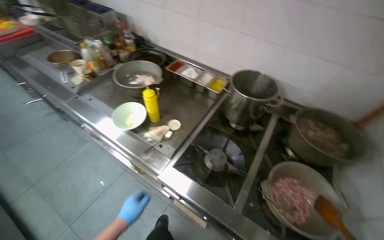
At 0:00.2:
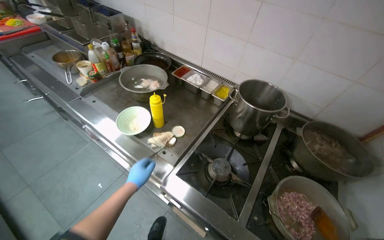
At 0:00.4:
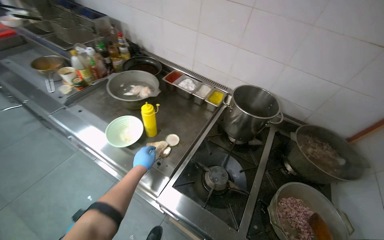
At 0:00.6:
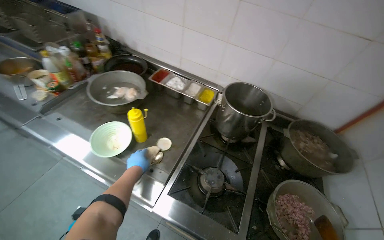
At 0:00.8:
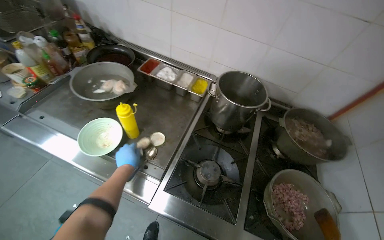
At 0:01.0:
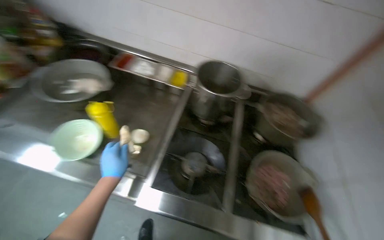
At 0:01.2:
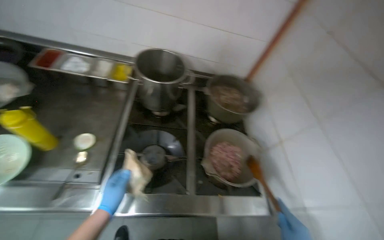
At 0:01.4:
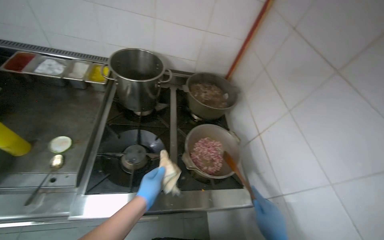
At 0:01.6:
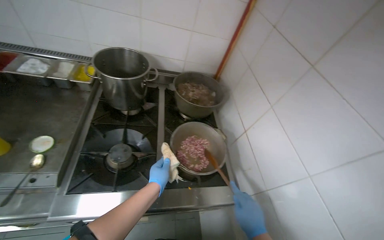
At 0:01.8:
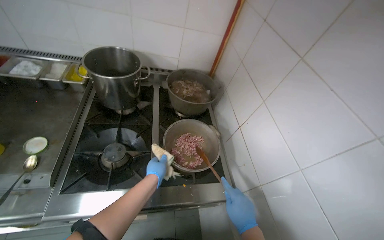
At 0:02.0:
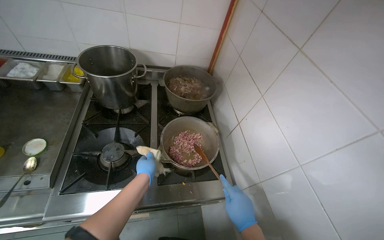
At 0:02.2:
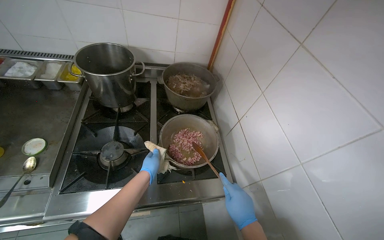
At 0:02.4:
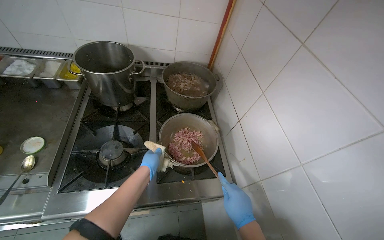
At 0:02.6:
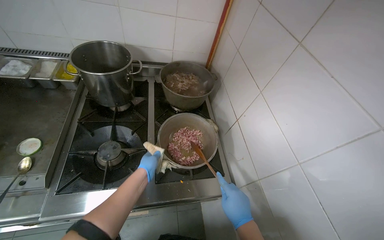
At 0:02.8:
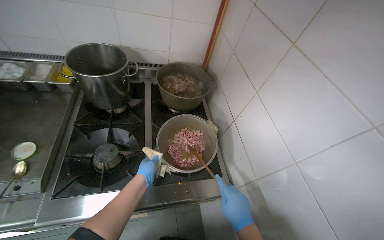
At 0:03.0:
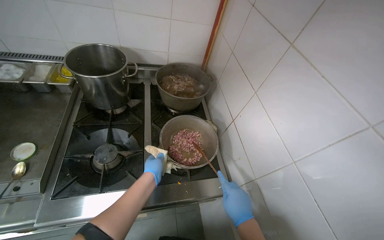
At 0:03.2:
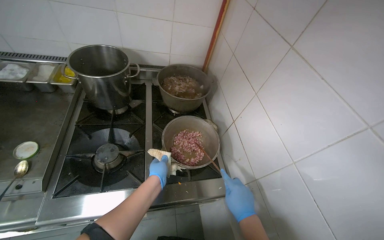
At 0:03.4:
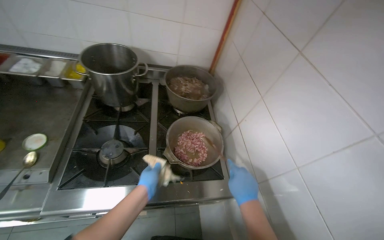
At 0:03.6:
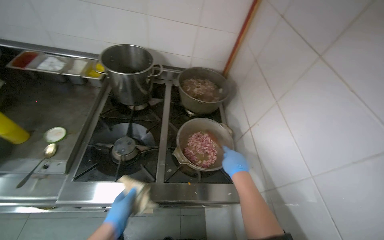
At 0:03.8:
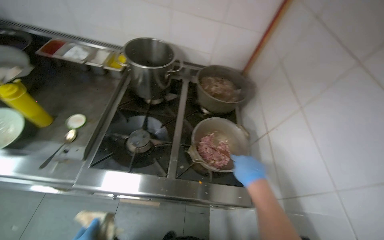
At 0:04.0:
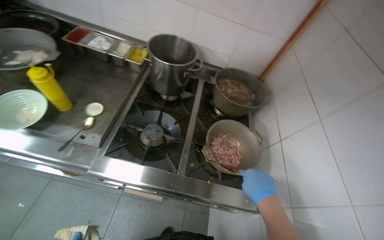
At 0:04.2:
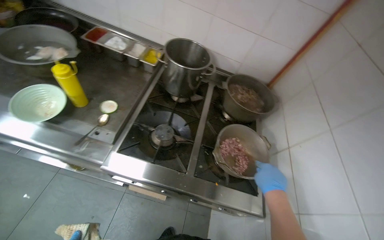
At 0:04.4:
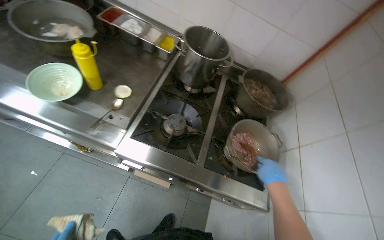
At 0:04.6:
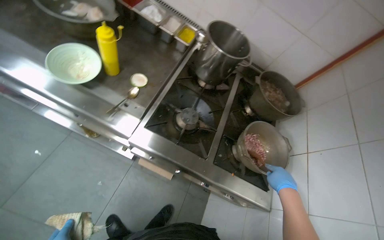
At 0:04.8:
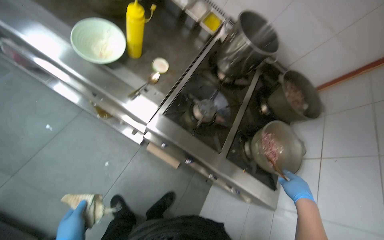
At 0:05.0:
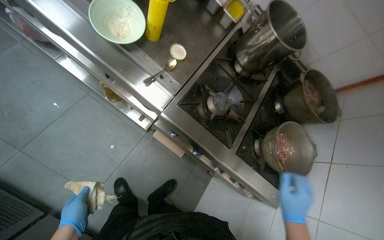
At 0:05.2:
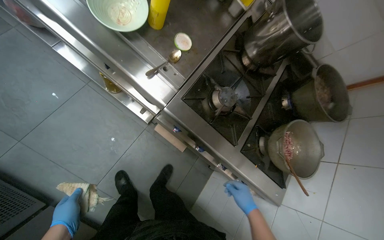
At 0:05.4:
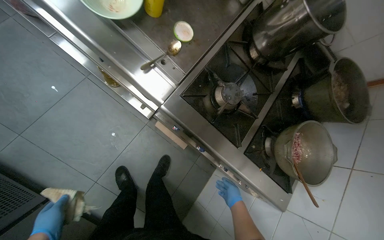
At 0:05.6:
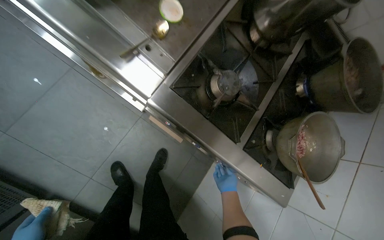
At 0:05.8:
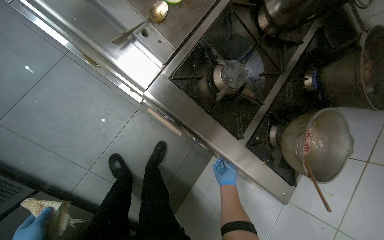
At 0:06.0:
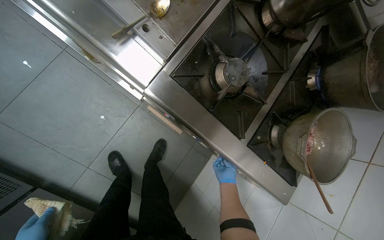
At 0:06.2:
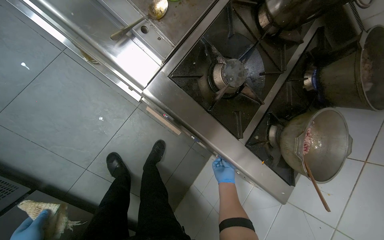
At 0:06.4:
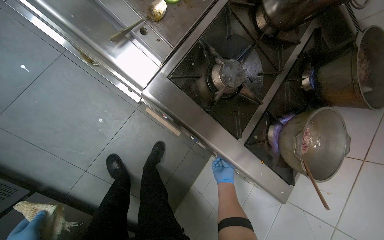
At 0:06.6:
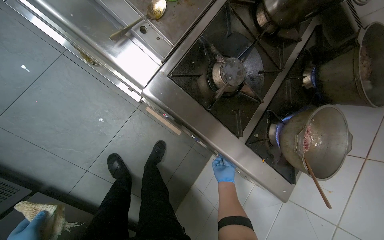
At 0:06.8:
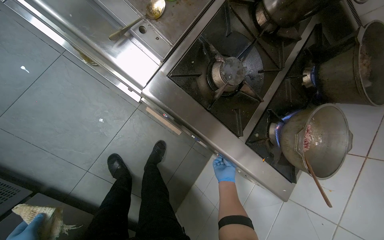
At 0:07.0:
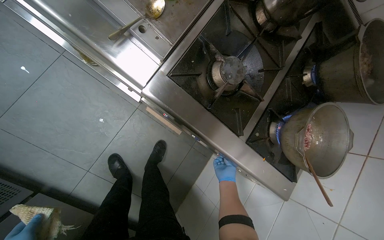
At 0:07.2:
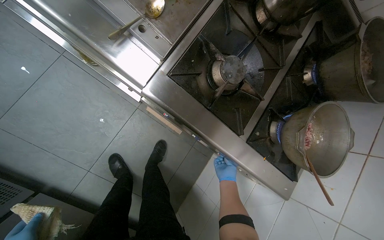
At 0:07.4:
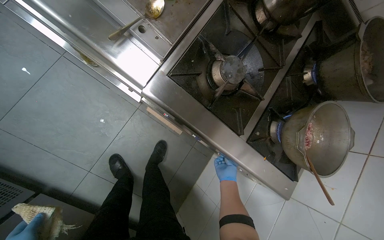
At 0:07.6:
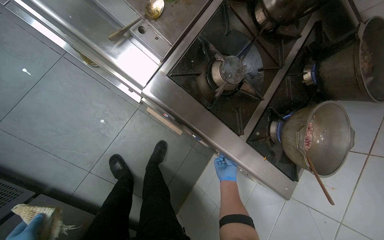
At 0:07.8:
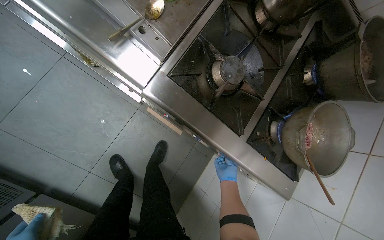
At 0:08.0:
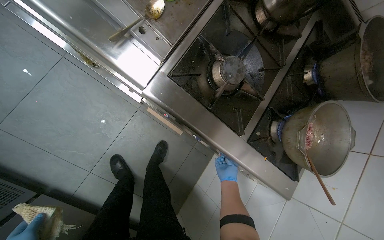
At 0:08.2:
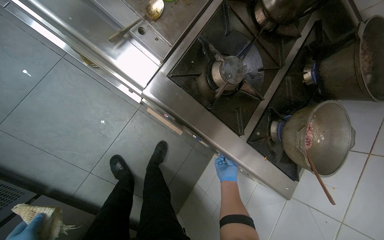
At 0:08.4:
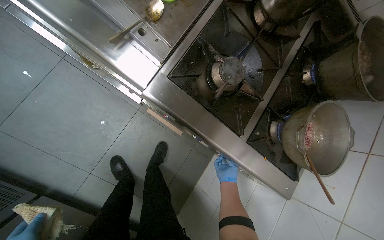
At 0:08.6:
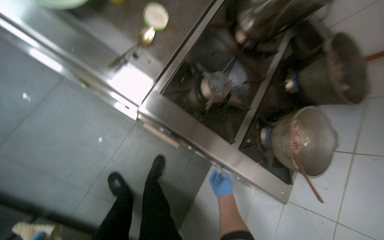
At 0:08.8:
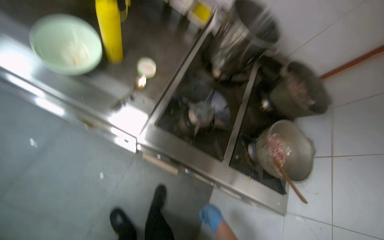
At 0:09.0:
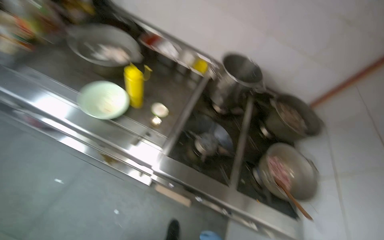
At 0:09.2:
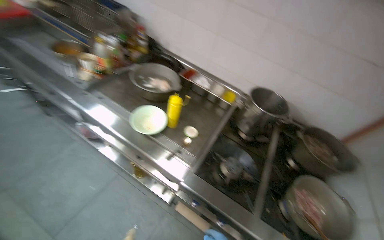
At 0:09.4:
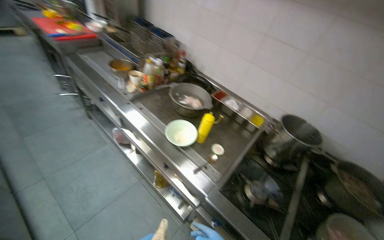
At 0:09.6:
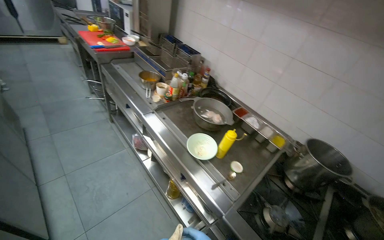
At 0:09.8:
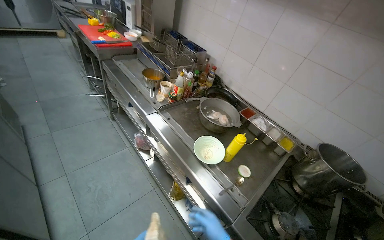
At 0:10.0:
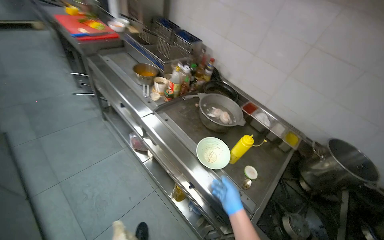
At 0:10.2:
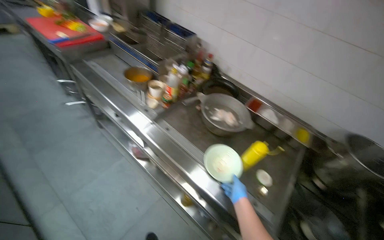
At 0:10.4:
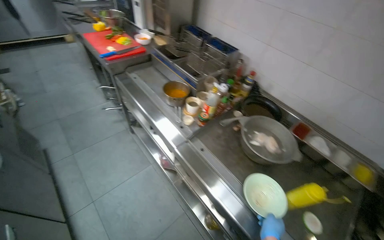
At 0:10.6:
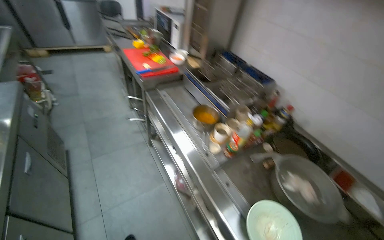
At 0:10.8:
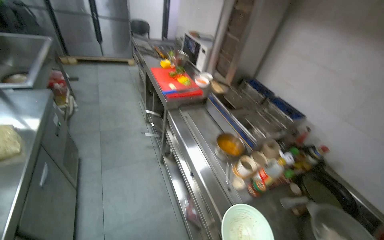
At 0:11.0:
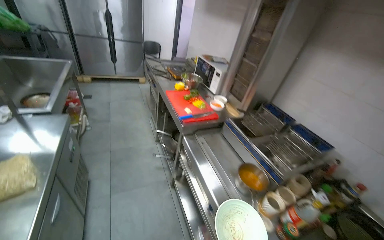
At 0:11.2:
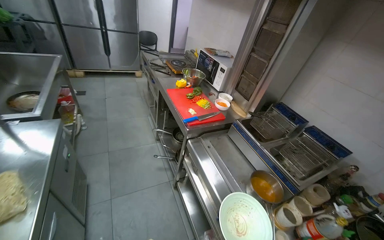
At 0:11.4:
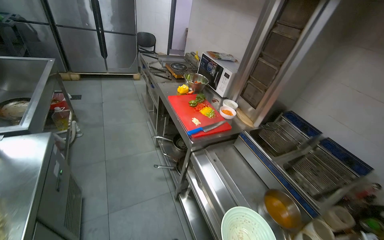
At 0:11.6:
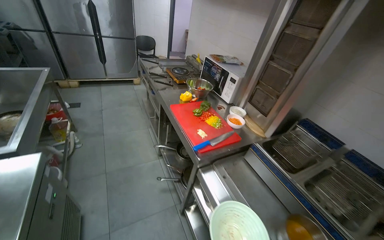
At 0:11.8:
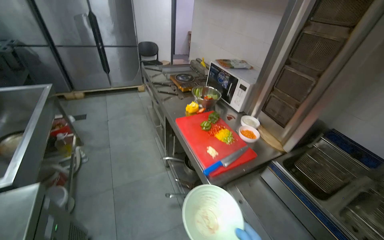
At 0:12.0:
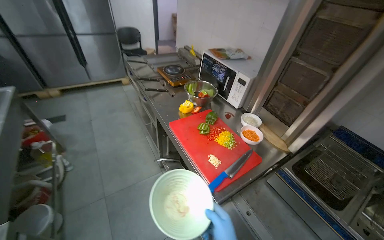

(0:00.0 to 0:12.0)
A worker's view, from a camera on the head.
Job: preparing food.
The whole recording: Organizing kitchen items. The worker organizes the kitchen items.
0:00.0 - 0:01.6: The wearer looks about 40 degrees further to the right.
0:01.6 - 0:03.0: The hands work in one place, with small movements.
0:03.0 - 0:04.4: Everything in view rotates approximately 25 degrees clockwise. The right hand goes roughly 10 cm up the picture.
0:04.4 - 0:06.0: The wearer looks about 25 degrees further downward. The right hand travels farther from the camera and to the left by about 40 cm.
0:07.6 - 0:09.0: The camera pitches upward, by roughly 30 degrees.
0:09.0 - 0:10.4: The head travels some 60 cm. The head rotates some 30 degrees to the left. The view tilts approximately 15 degrees upward.
0:10.4 - 0:12.0: The wearer moves about 1 m.

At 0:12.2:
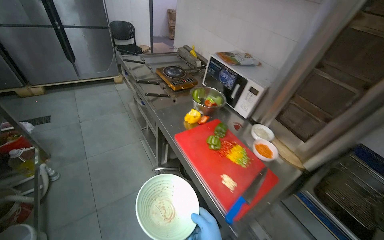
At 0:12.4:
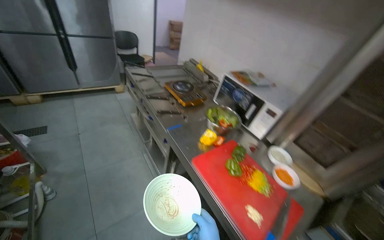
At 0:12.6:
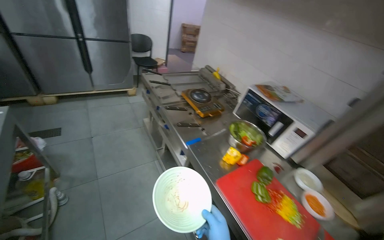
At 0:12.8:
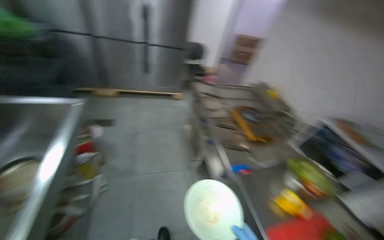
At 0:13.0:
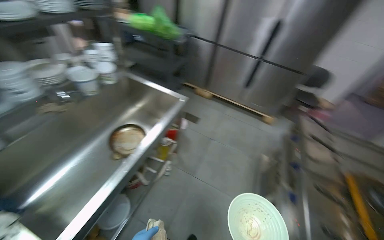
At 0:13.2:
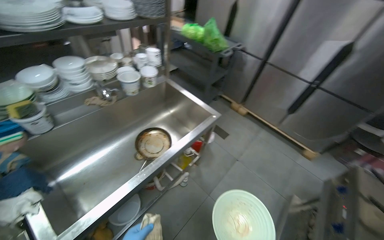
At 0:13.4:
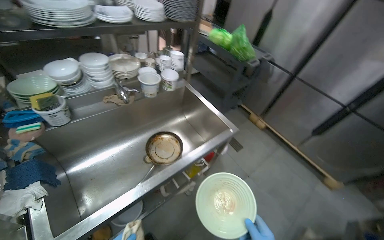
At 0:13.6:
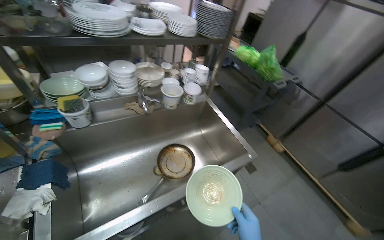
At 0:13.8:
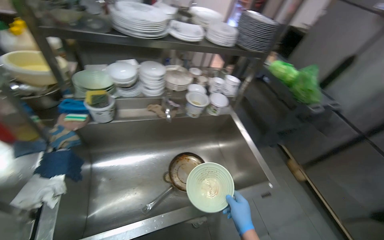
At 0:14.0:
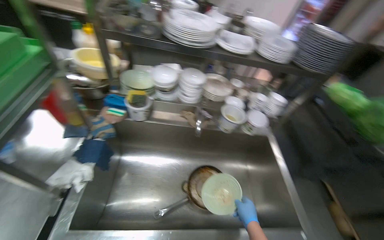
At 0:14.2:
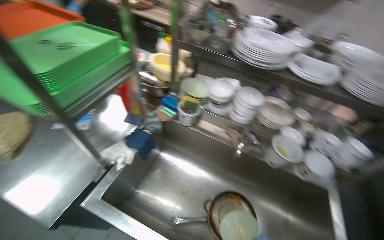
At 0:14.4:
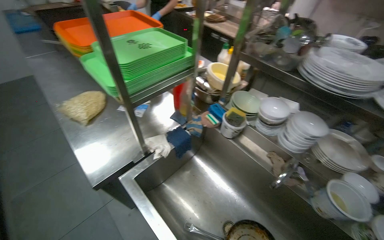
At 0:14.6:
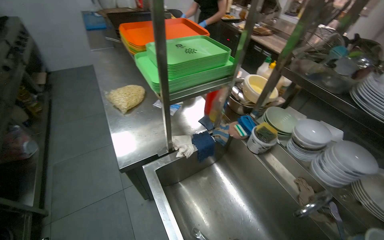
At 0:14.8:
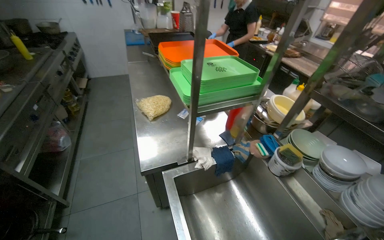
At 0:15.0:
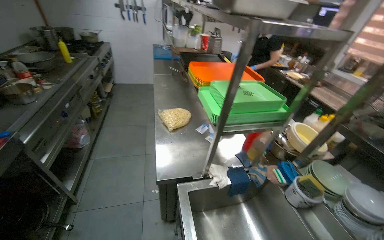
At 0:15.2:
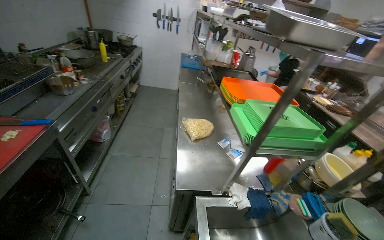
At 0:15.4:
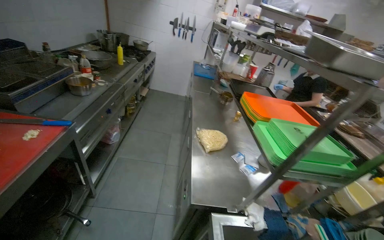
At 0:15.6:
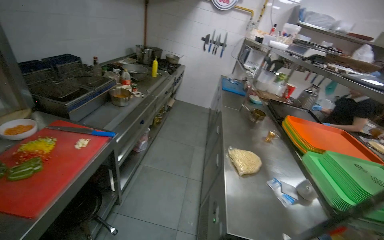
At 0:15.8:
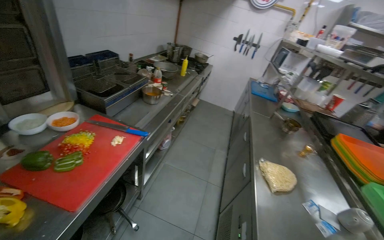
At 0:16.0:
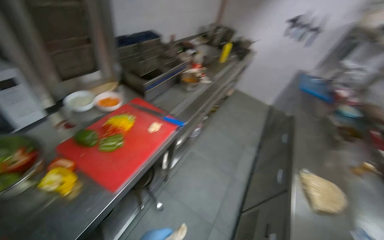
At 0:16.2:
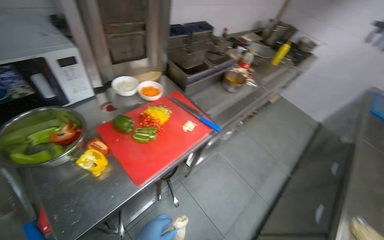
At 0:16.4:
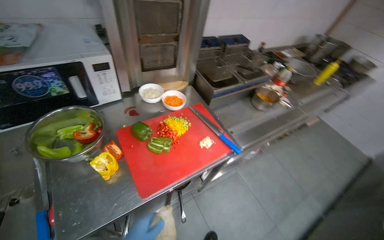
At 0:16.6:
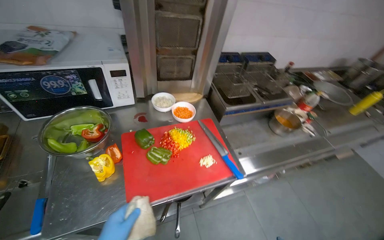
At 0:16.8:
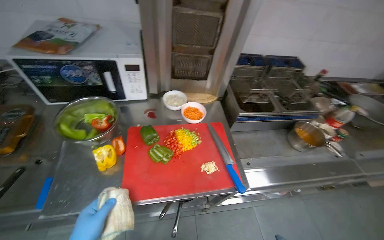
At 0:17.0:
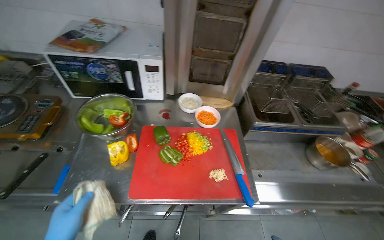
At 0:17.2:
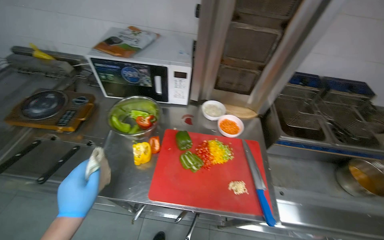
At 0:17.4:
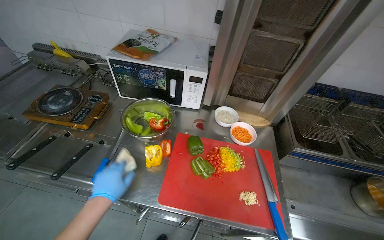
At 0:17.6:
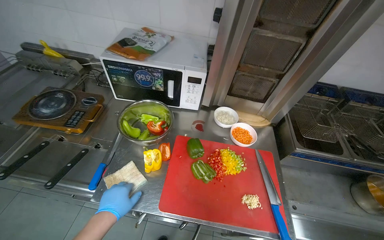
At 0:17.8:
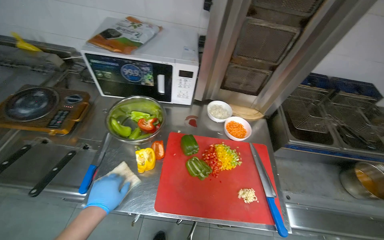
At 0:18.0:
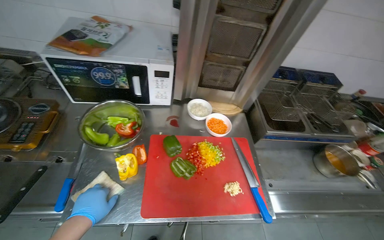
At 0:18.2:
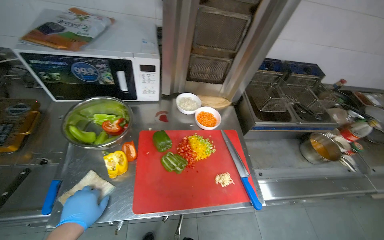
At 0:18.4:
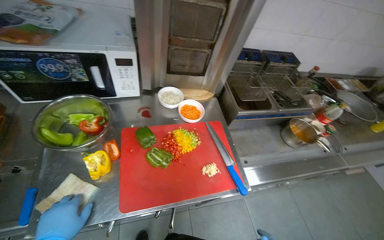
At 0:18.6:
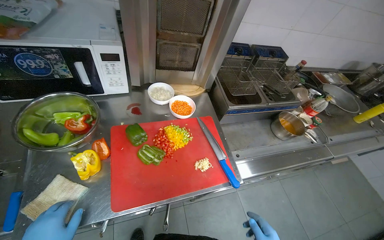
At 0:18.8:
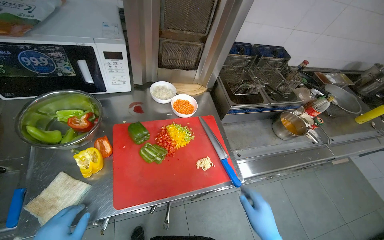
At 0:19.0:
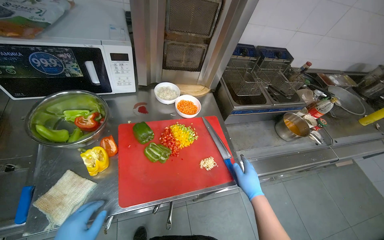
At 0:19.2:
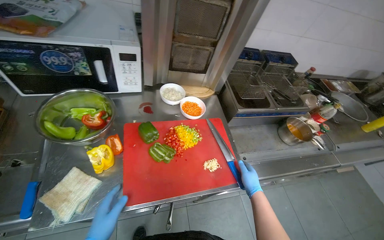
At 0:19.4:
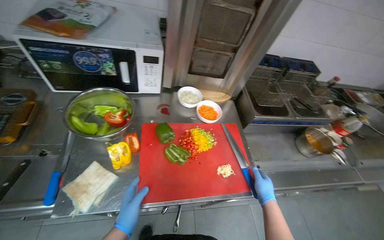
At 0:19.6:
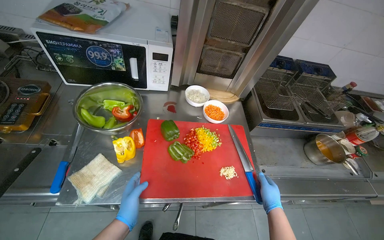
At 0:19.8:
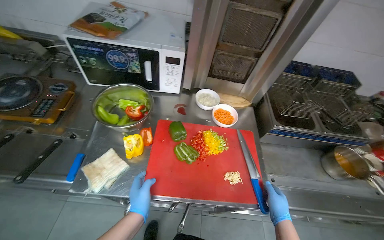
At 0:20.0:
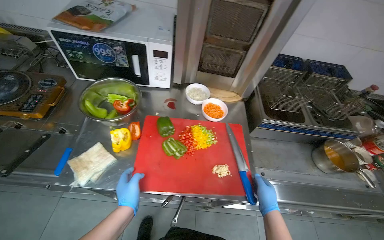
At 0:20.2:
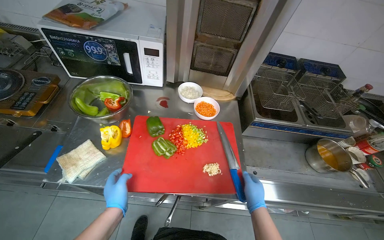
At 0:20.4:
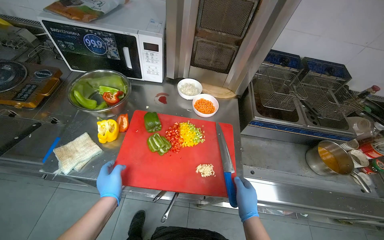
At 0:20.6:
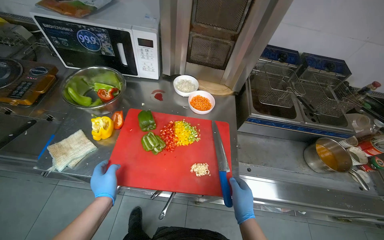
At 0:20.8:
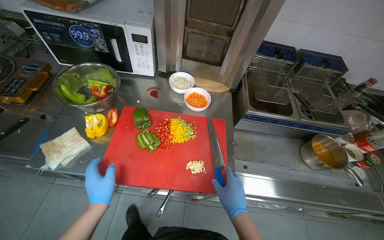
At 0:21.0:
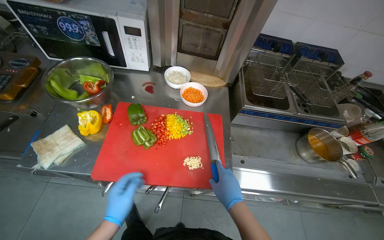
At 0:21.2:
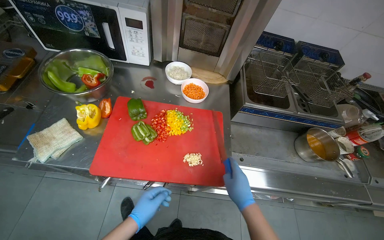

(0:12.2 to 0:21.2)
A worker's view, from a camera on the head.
Job: preparing food.
The whole recording: Organizing kitchen items. The worker organizes the kitchen items.
0:12.2 - 0:13.8: The camera is carried roughly 90 cm. The head rotates approximately 105 degrees to the left. The view tips upward by about 15 degrees.
0:13.8 - 0:15.2: The wearer looks roughly 105 degrees further to the left. The view tips upward by some 25 degrees.
0:15.2 - 0:16.6: The head travels approximately 70 cm. The head turns to the left by about 75 degrees.
